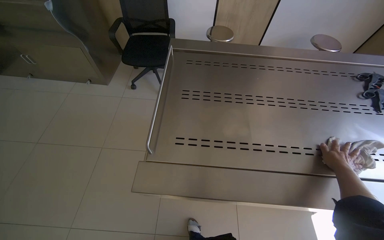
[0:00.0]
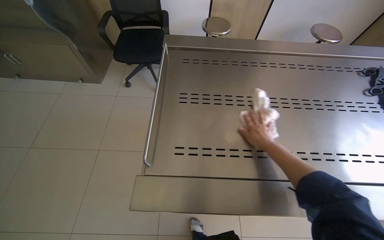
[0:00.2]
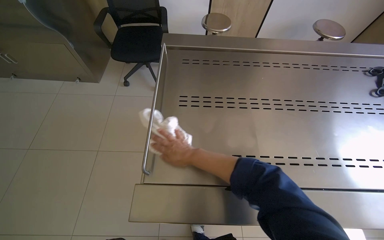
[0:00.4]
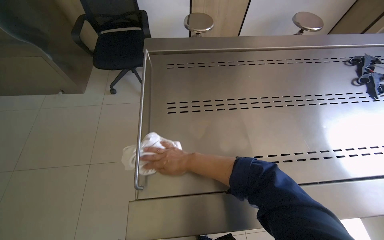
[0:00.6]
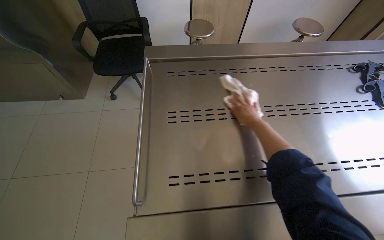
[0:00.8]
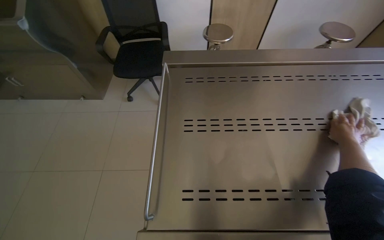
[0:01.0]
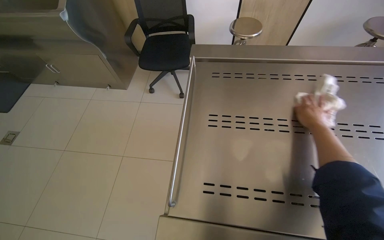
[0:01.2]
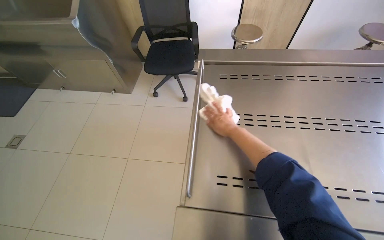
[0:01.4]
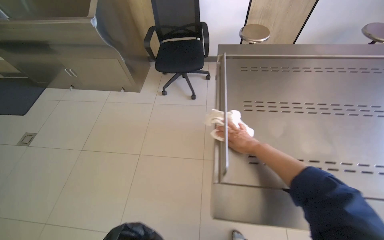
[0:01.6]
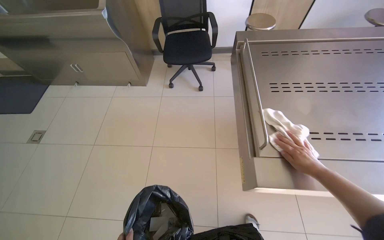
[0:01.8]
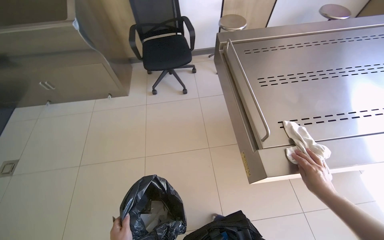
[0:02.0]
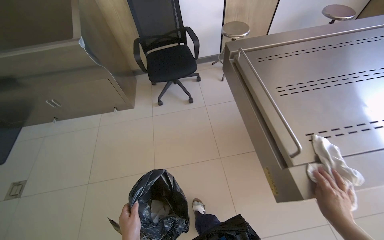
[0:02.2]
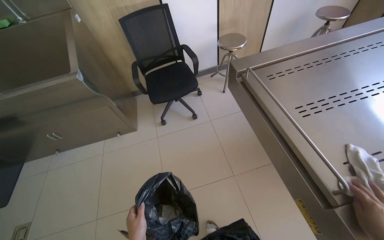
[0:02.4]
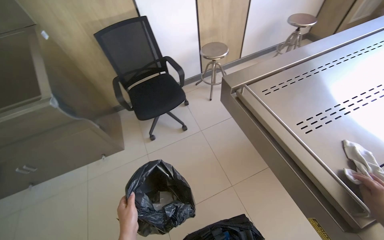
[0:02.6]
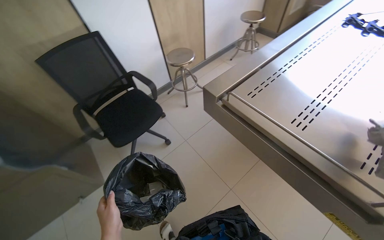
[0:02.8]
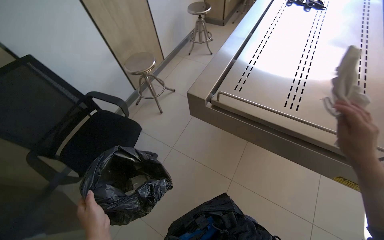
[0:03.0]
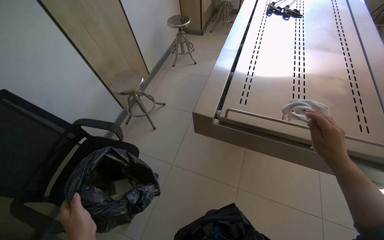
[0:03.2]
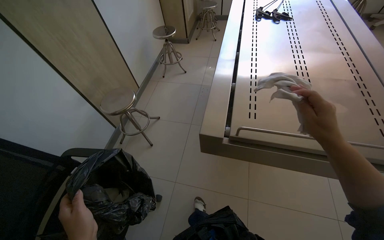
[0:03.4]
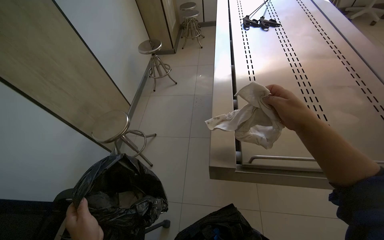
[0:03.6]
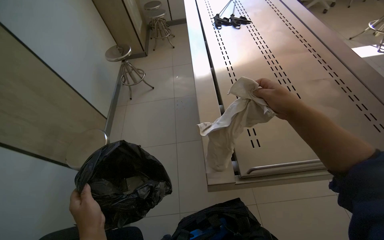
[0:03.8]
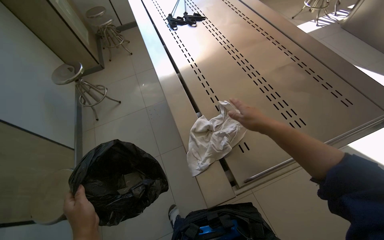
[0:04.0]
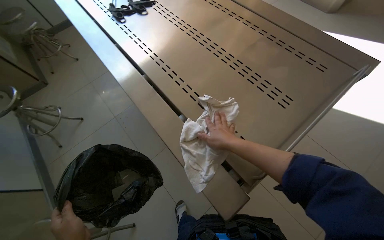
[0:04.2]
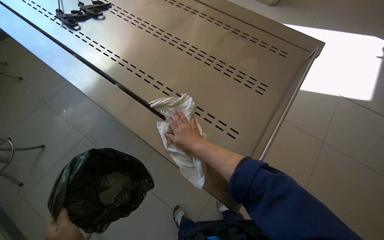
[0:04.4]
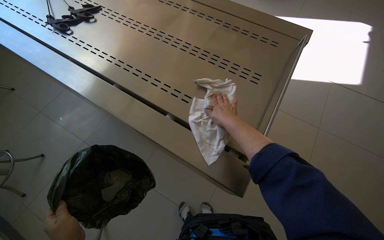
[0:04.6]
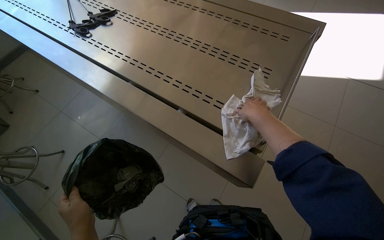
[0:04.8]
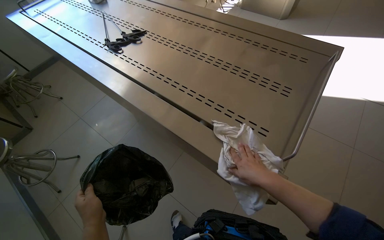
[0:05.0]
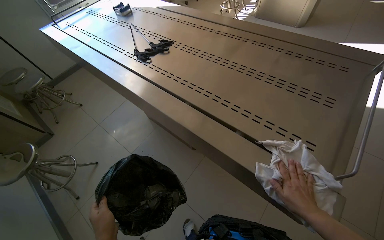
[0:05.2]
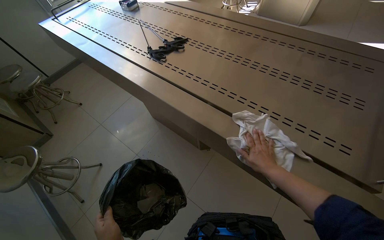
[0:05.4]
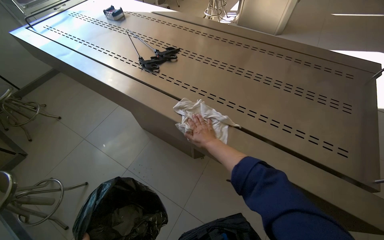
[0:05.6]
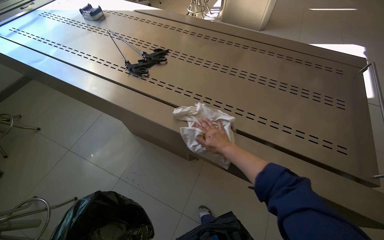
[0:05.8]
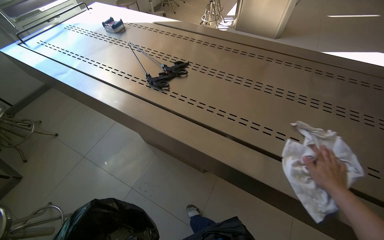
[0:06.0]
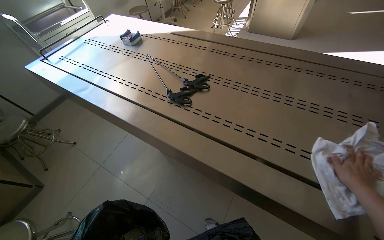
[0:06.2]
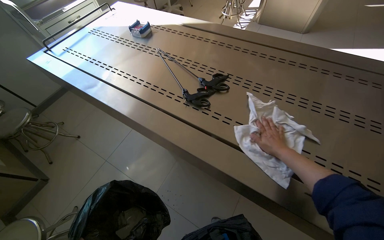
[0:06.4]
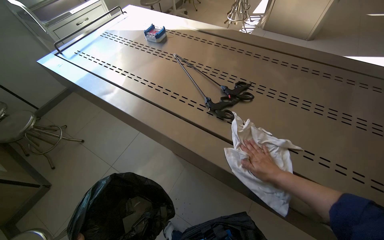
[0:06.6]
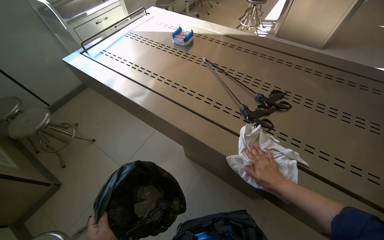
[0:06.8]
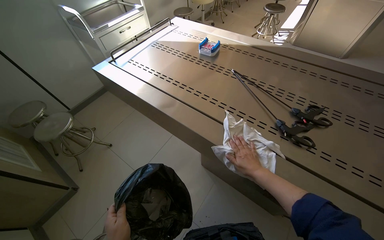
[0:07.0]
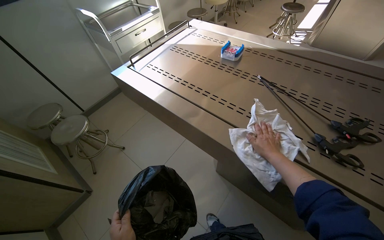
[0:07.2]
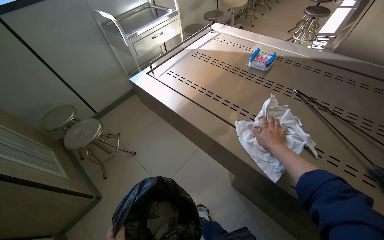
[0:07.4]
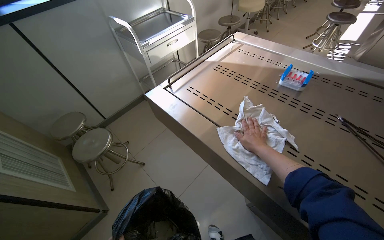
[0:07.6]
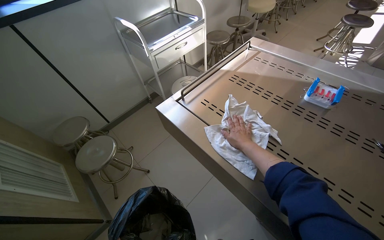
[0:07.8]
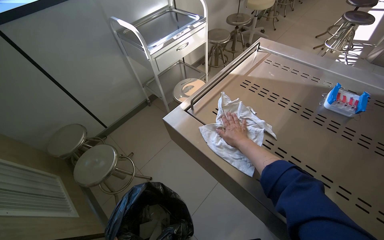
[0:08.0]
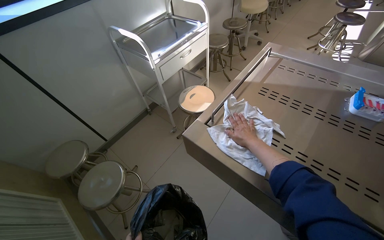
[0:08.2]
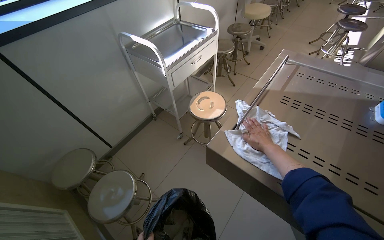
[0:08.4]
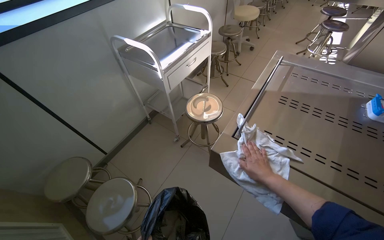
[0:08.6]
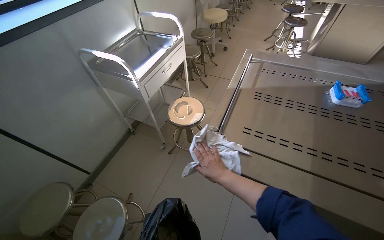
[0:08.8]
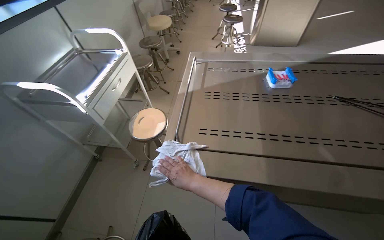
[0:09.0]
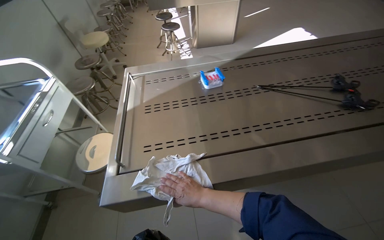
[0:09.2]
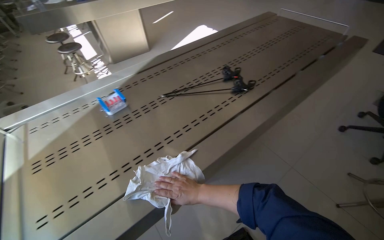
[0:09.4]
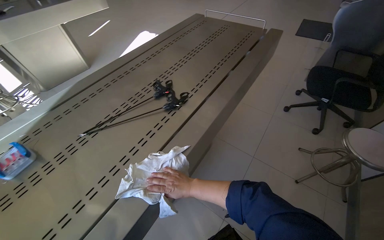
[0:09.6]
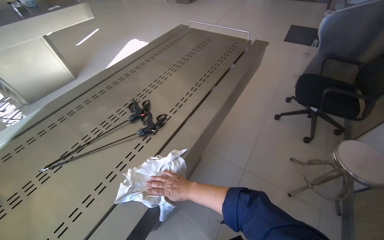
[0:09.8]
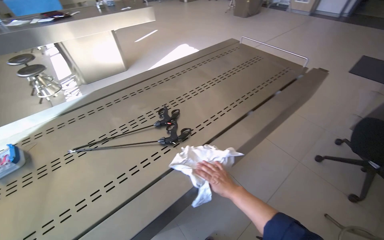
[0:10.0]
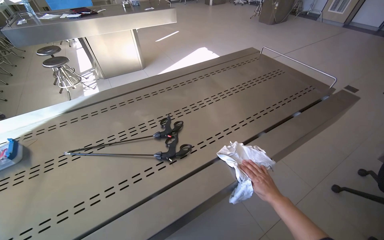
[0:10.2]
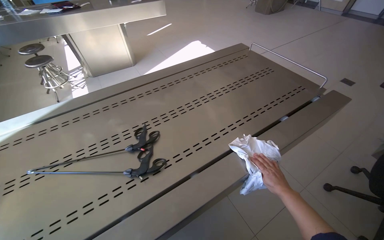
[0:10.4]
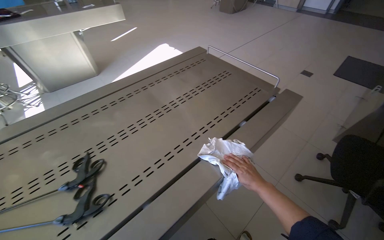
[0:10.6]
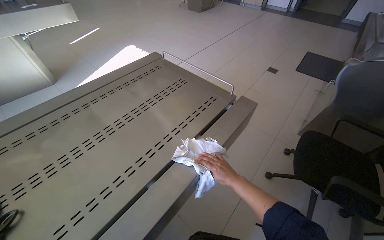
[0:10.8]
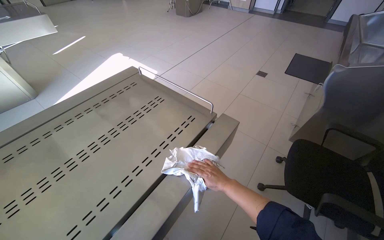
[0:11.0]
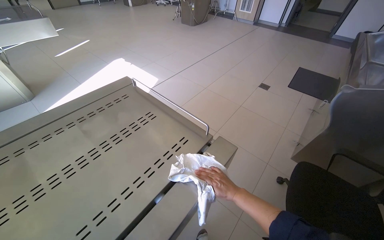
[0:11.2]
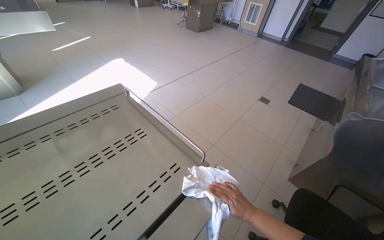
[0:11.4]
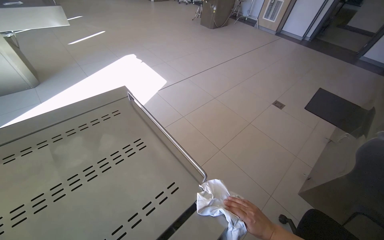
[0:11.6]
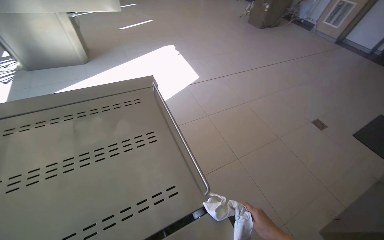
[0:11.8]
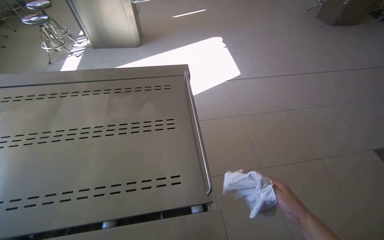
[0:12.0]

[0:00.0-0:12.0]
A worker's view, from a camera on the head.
Job: wiping surfaces.
The whole recording: Wiping stainless steel table. The worker wipes the stainless steel table with a white cloth.
0.0 to 1.6 s: The right hand moves left and right over approximately 50 cm, changing direction 2 times.
1.6 to 3.0 s: The camera travels some 50 cm. The head turns to the right by approximately 65 degrees.
3.0 to 4.4 s: The camera is carried some 50 cm. The head turns to the right by about 80 degrees.
4.4 to 6.0 s: The camera travels to the left, approximately 40 cm. The view tips upward by roughly 15 degrees.
6.0 to 7.6 s: The wearer moves about 90 cm. The head turns to the left by about 15 degrees.
7.6 to 9.0 s: The wearer's head swings about 35 degrees to the right.
9.0 to 10.4 s: The camera travels approximately 90 cm. The head turns to the right by about 40 degrees.
10.4 to 12.0 s: The camera travels roughly 80 cm. The head turns to the left by roughly 25 degrees.

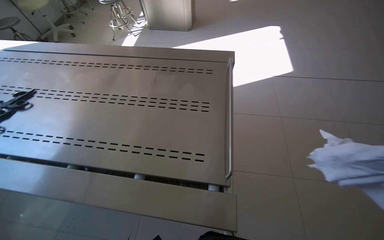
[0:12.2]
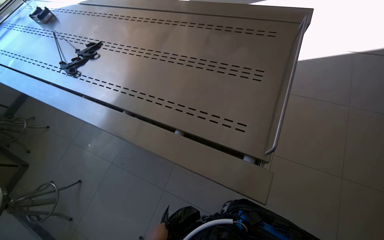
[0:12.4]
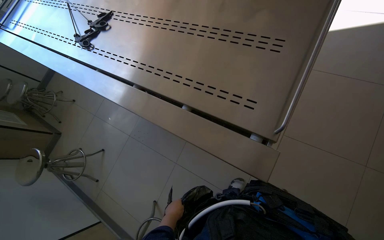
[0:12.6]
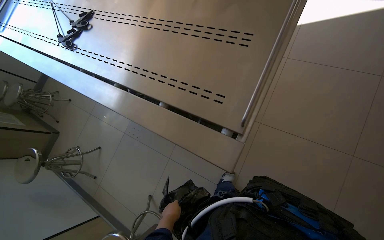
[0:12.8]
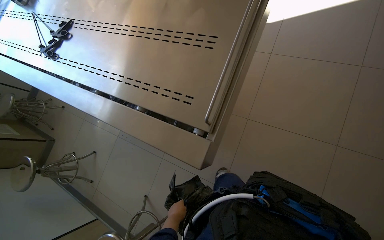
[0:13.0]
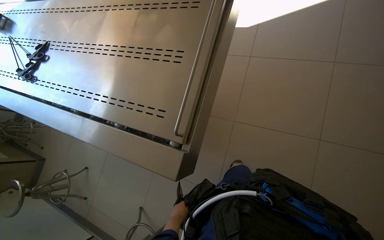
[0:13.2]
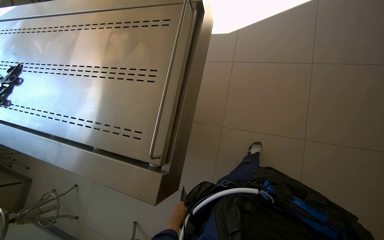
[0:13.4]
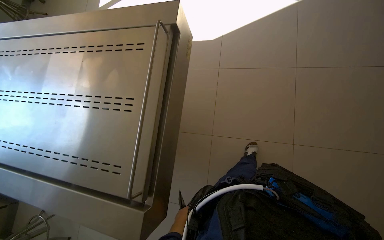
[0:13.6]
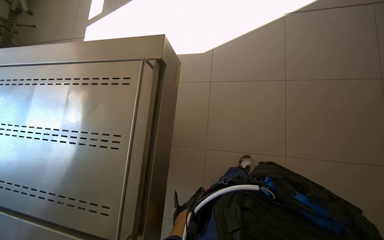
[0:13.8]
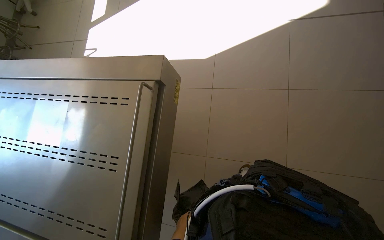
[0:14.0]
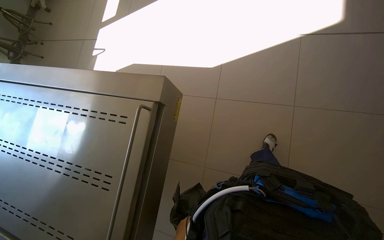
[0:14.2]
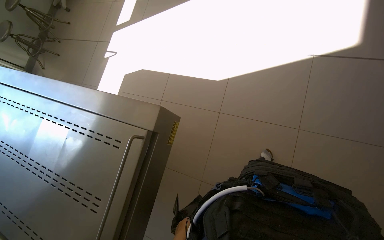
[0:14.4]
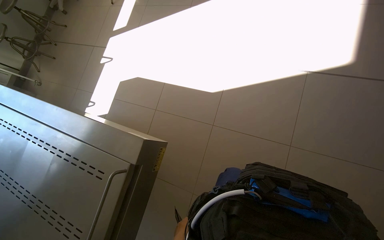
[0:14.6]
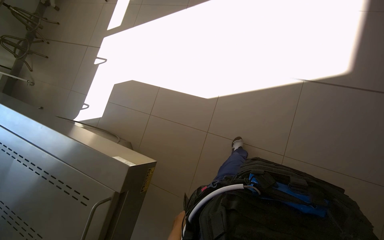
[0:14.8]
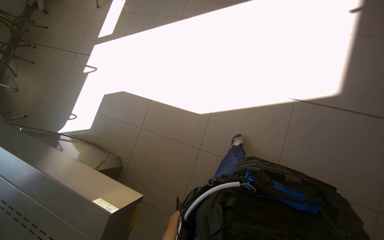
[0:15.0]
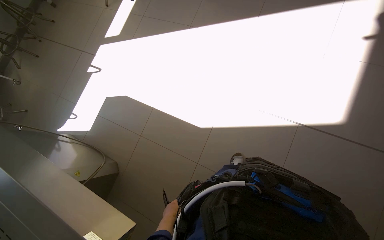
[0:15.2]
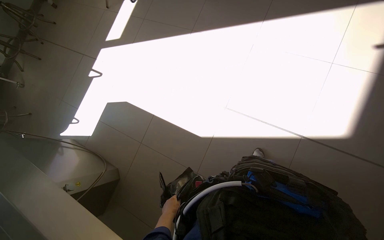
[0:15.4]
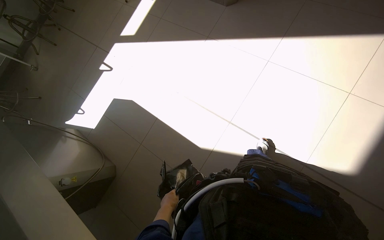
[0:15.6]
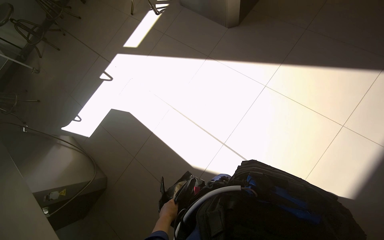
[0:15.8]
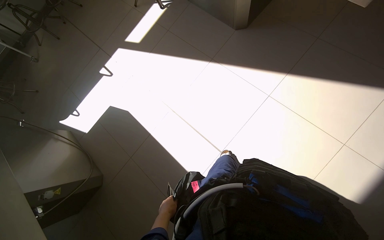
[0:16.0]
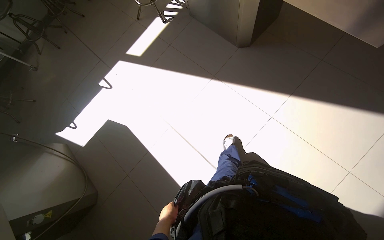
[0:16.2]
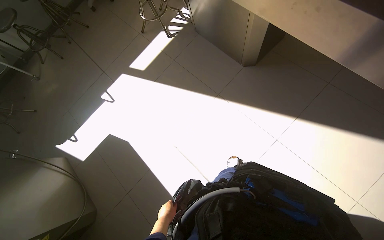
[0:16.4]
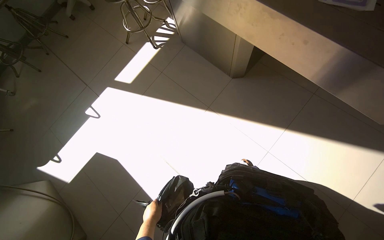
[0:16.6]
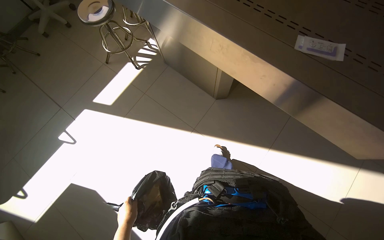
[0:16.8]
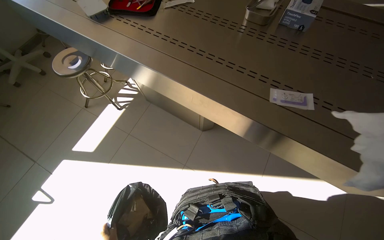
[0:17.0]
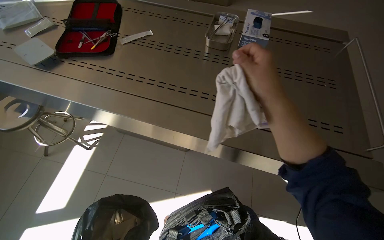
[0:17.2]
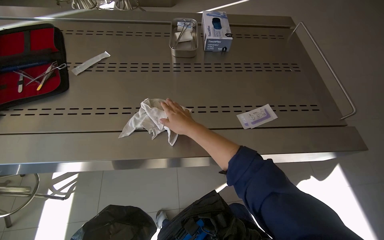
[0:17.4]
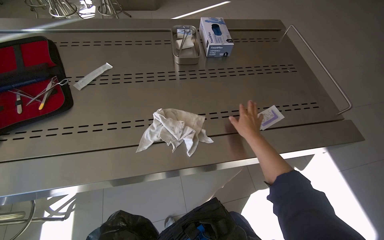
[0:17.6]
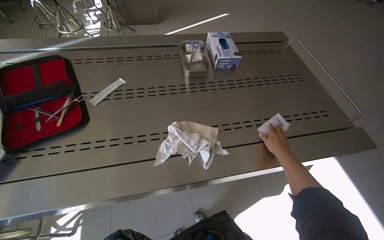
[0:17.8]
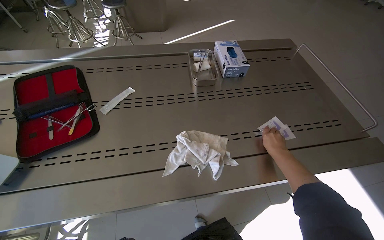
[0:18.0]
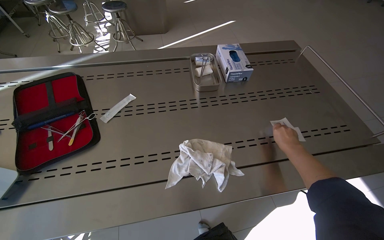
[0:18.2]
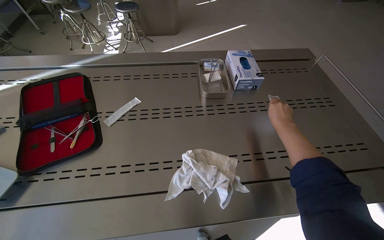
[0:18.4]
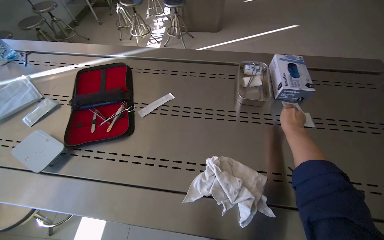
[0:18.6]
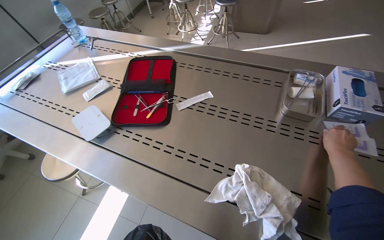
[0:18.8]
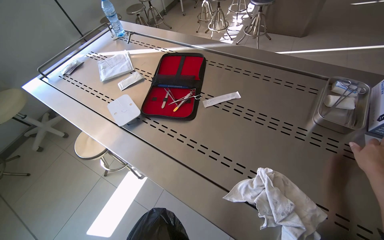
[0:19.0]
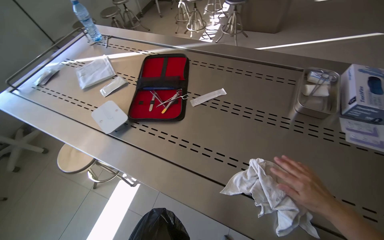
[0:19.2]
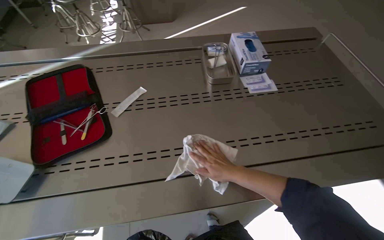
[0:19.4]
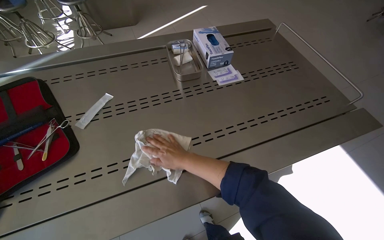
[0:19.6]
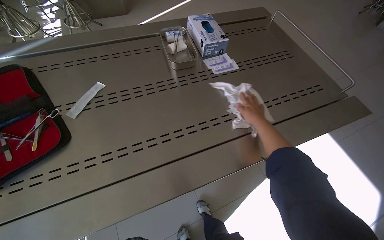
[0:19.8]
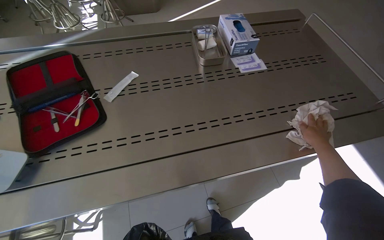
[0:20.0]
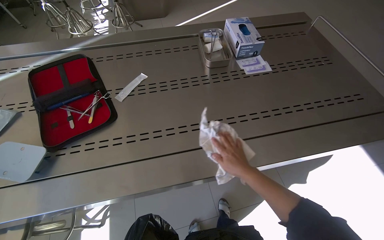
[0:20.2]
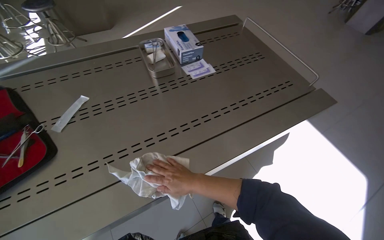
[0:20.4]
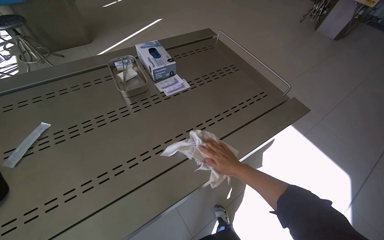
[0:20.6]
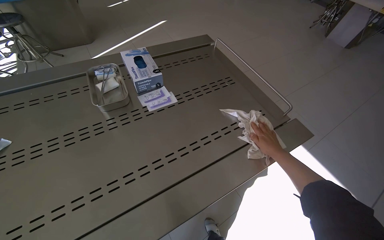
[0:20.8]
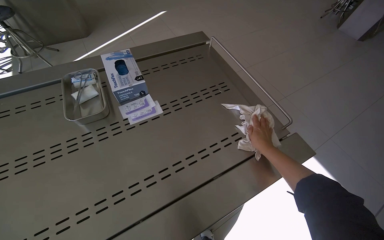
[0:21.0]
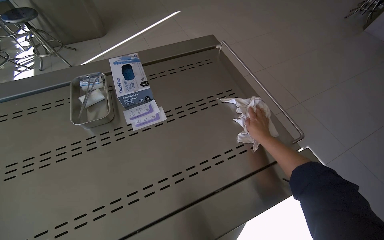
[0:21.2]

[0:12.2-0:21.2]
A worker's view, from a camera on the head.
Job: wiping surfaces.
The whole recording: Wiping stainless steel table. The worker wipes the stainless steel table with a white cloth.
12.2 to 13.8 s: The camera travels roughly 50 cm. The view tilts approximately 20 degrees downward.
13.8 to 15.2 s: The camera is carried about 70 cm.
15.2 to 16.6 s: The head travels approximately 90 cm.
16.6 to 18.2 s: The camera is carried some 60 cm. The wearer looks approximately 55 degrees further to the right. The view tilts some 20 degrees upward.
19.8 to 21.2 s: The right hand goes left and right, roughly 35 cm each way, reversing 2 times.
